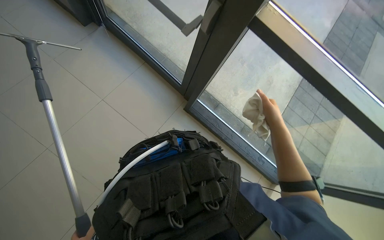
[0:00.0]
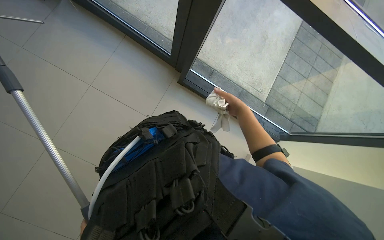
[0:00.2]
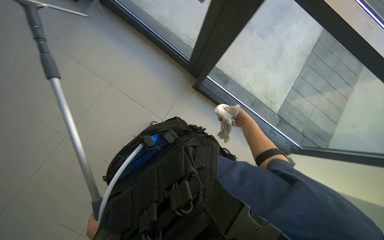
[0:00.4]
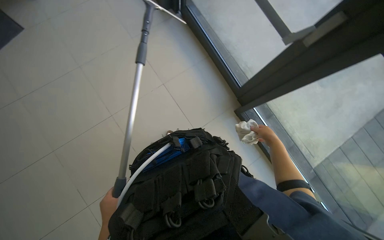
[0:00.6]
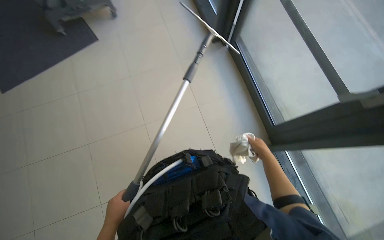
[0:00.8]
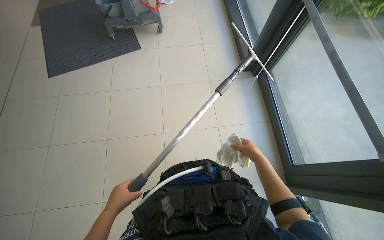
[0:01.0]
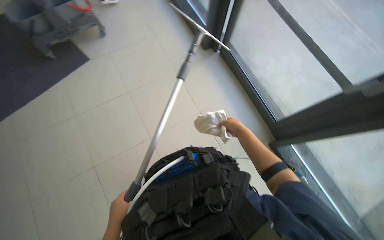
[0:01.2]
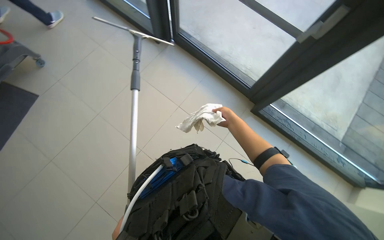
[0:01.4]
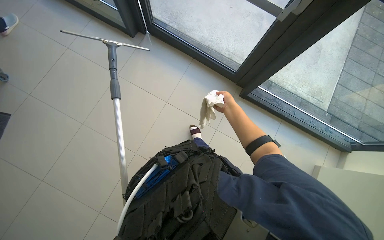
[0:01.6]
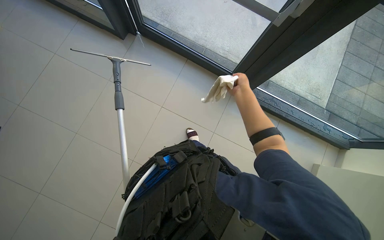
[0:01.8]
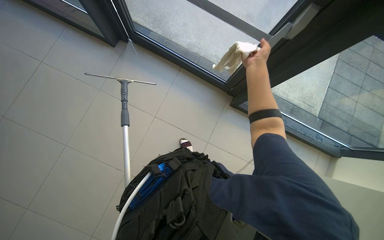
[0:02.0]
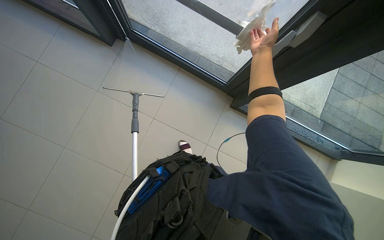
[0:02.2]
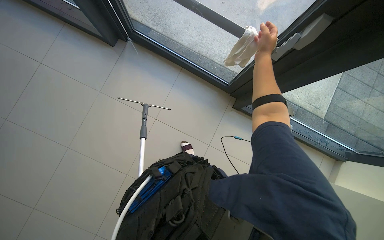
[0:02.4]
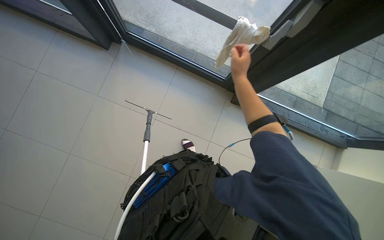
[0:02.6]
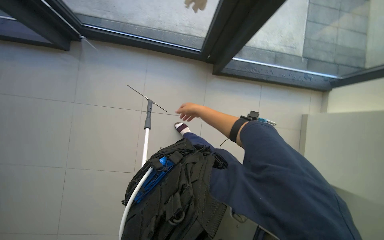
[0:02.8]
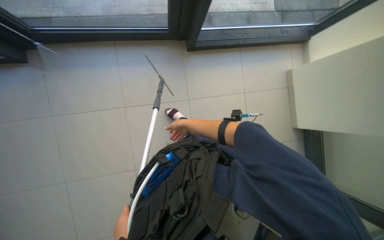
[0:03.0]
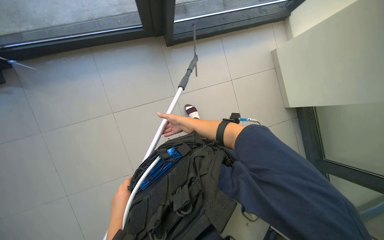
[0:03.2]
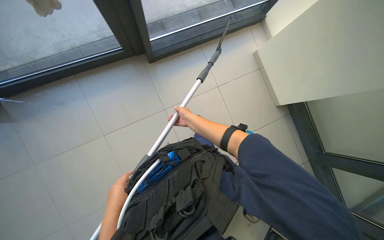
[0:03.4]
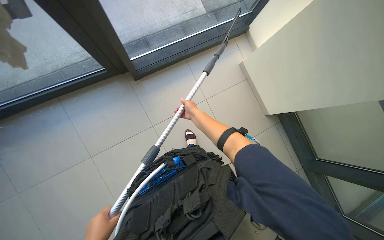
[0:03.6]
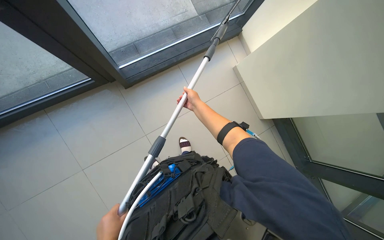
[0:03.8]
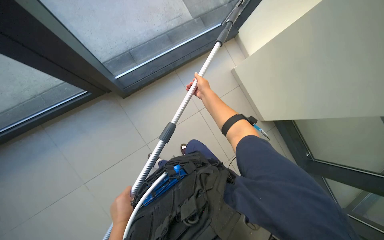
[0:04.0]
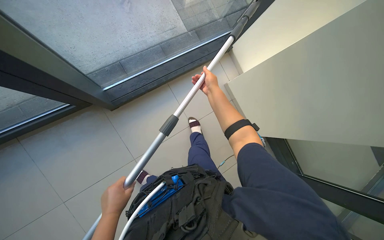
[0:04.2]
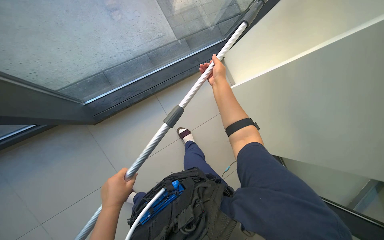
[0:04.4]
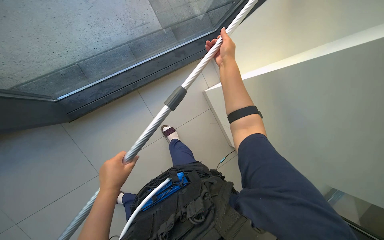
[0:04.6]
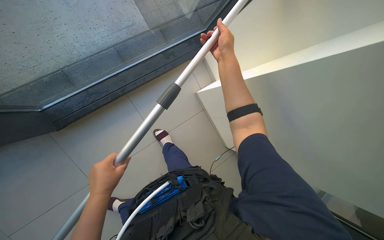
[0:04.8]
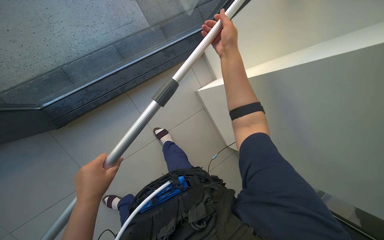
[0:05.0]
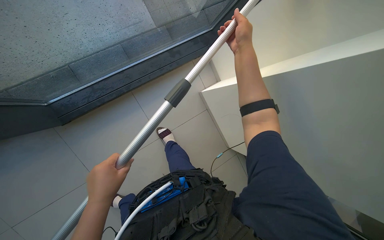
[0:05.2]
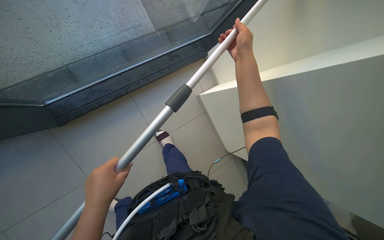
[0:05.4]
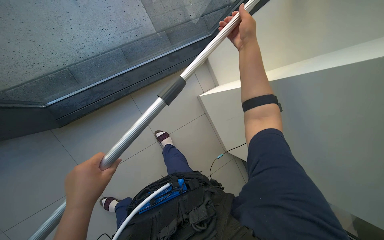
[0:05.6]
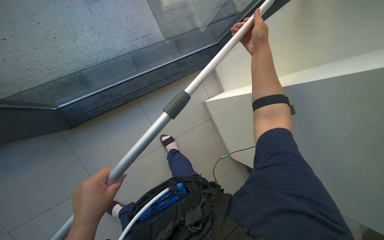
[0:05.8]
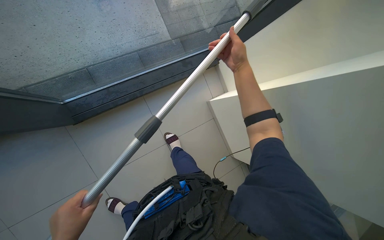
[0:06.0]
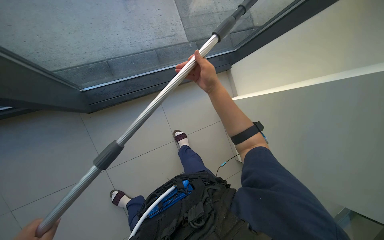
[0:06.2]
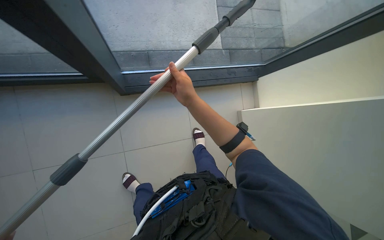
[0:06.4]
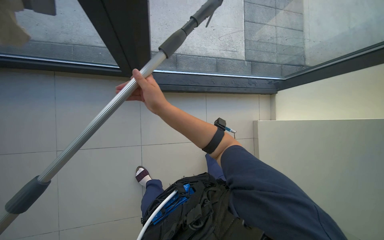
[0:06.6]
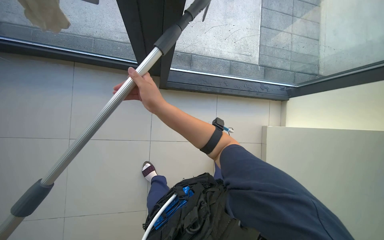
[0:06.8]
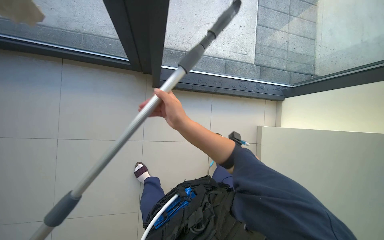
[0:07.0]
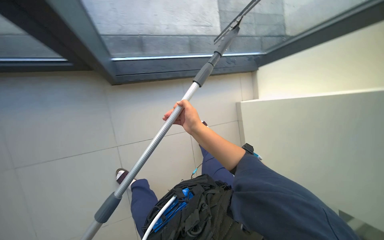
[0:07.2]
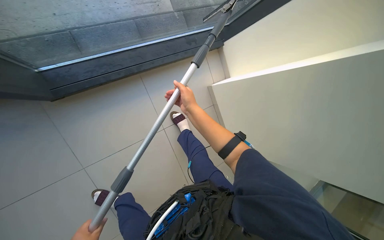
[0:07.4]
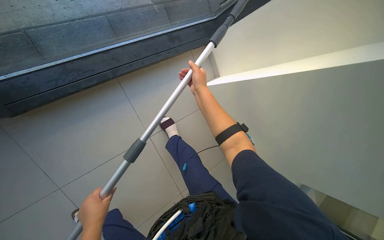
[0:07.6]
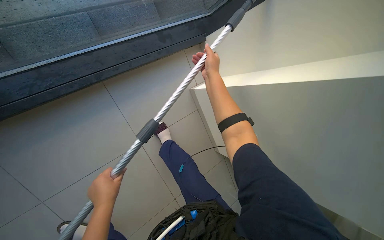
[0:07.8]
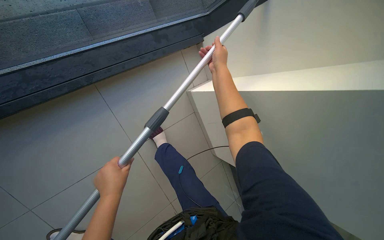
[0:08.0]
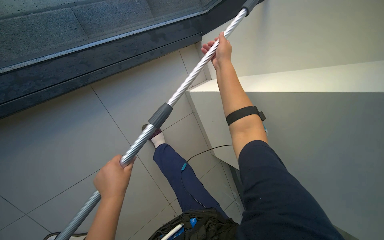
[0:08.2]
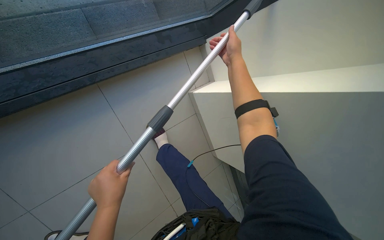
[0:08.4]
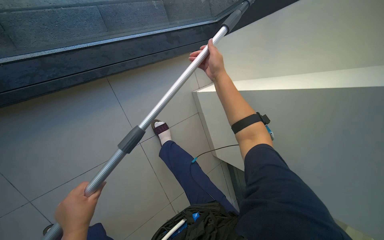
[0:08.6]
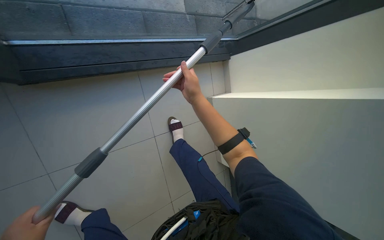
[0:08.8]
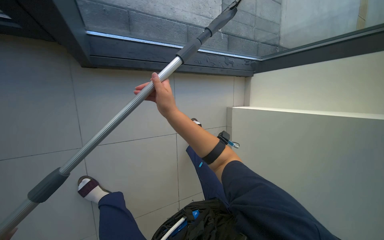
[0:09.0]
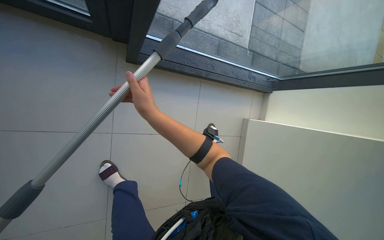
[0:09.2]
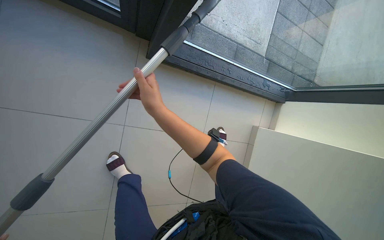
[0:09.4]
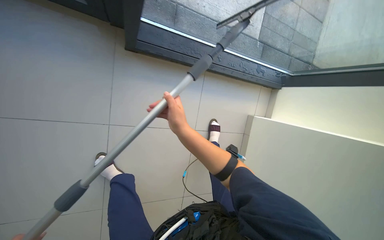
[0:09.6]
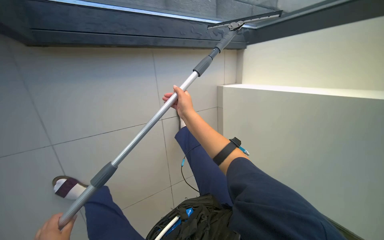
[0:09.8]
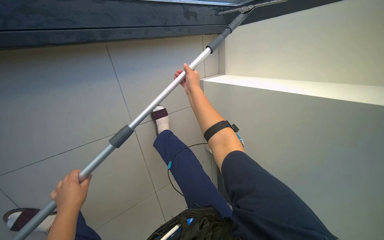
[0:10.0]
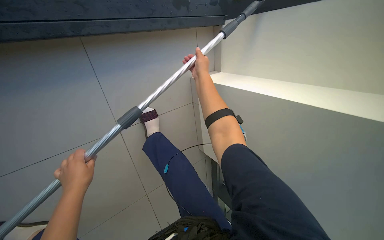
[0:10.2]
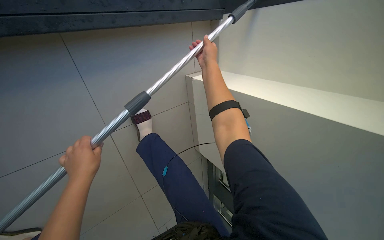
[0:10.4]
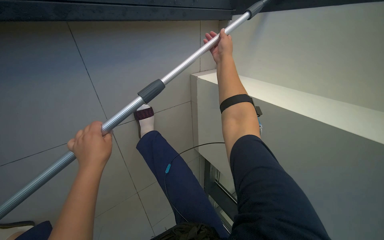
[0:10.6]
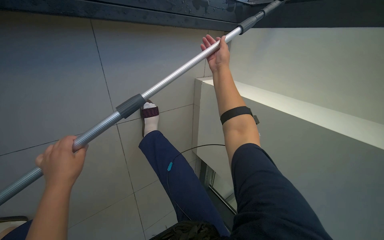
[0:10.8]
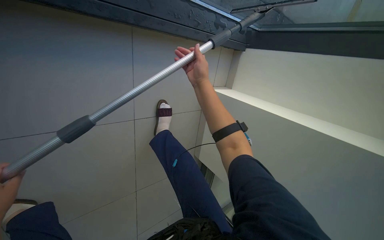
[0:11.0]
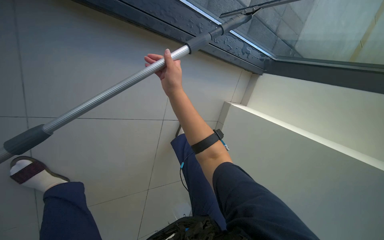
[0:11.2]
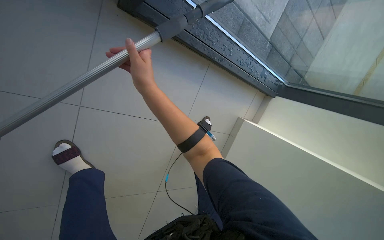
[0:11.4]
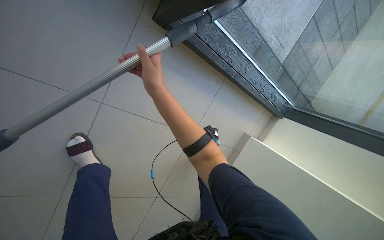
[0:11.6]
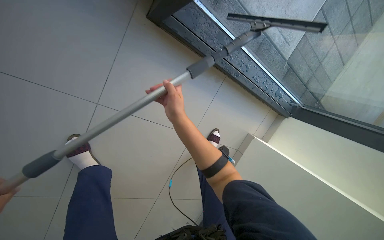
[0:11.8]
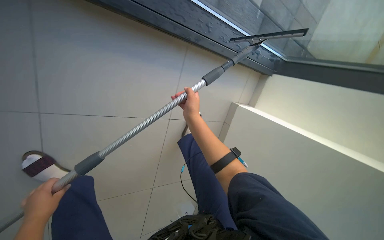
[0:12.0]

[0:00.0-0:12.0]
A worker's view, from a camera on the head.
Job: cleaning windows.
The whole recording: Cleaning glass panels. The worker cleans large glass panels using a long-handled squeegee and a cloth.
0:01.6 to 0:03.0: The view tilts approximately 20 degrees downward. The scene turns about 35 degrees counterclockwise in the picture.
0:03.0 to 0:04.4: The head travels some 60 cm.
0:04.4 to 0:06.0: The right hand moves up the picture and to the right, roughly 25 cm.
0:07.6 to 0:09.0: The wearer looks approximately 15 degrees further upward. The right hand travels to the left, down the picture and nearer to the camera by some 50 cm.
0:09.0 to 0:10.4: The right hand moves farther from the camera, up the picture and to the right, roughly 30 cm.
0:10.4 to 0:12.0: The right hand travels nearer to the camera and down the picture by some 30 cm, and travels to the left and back again, some 50 cm each way.

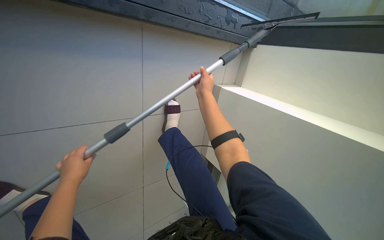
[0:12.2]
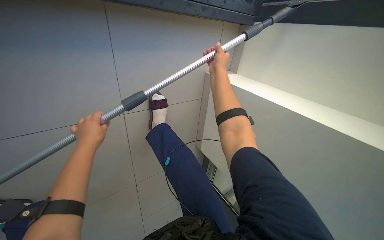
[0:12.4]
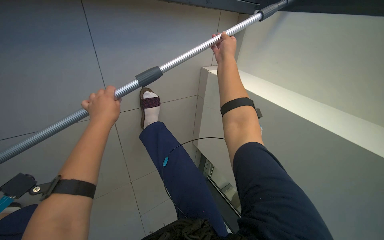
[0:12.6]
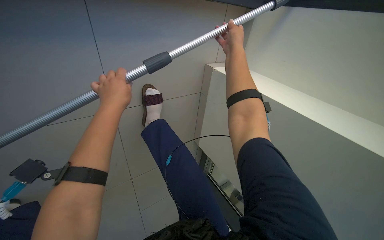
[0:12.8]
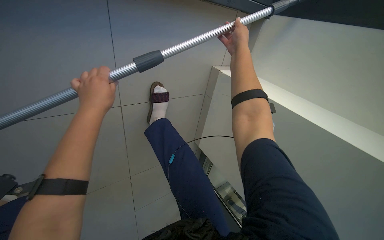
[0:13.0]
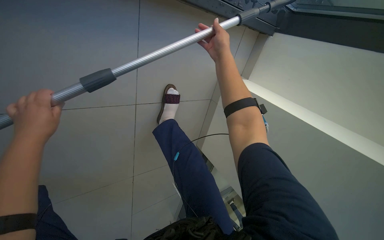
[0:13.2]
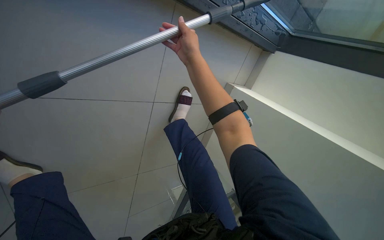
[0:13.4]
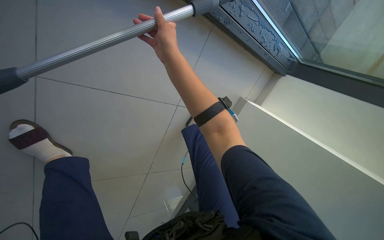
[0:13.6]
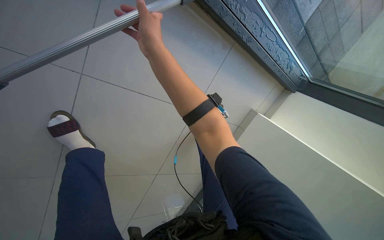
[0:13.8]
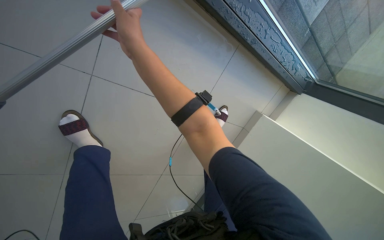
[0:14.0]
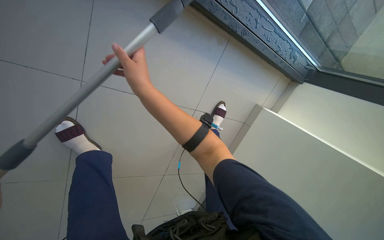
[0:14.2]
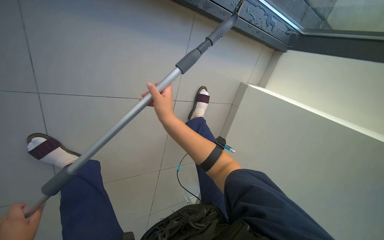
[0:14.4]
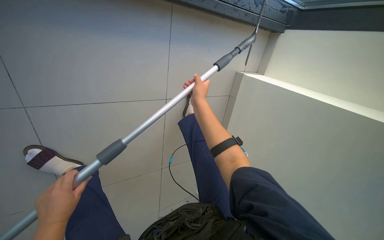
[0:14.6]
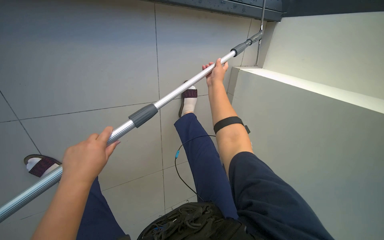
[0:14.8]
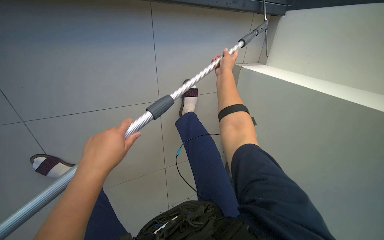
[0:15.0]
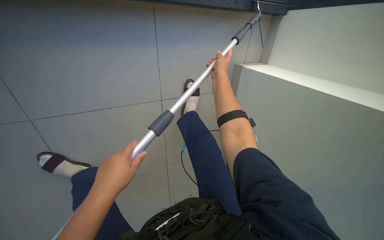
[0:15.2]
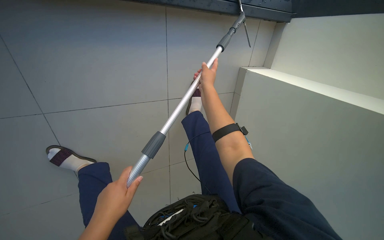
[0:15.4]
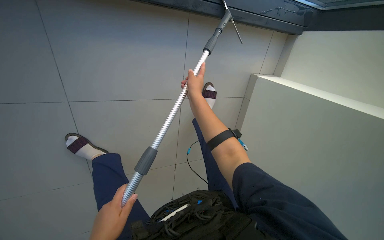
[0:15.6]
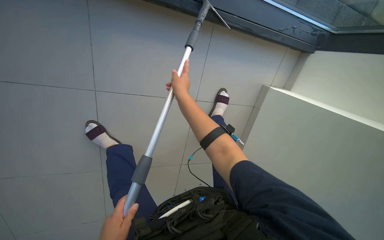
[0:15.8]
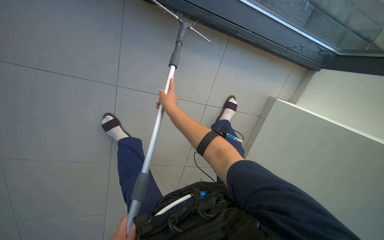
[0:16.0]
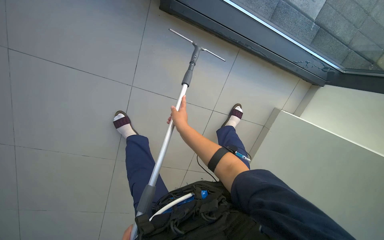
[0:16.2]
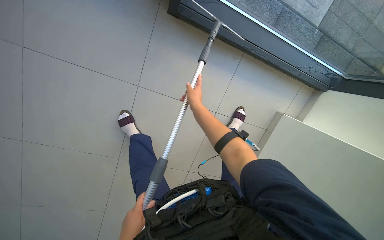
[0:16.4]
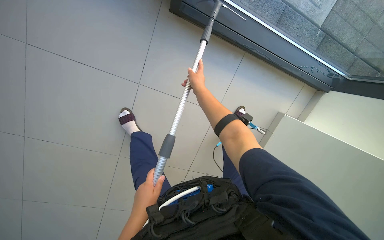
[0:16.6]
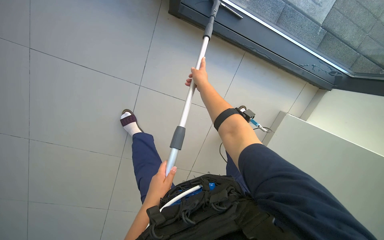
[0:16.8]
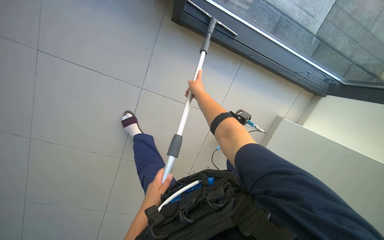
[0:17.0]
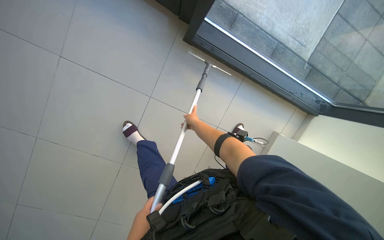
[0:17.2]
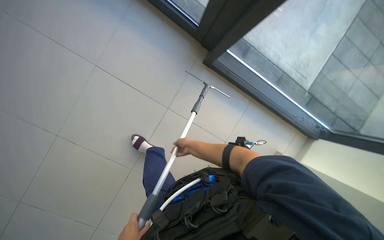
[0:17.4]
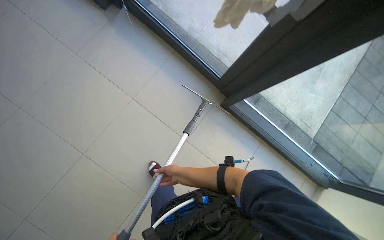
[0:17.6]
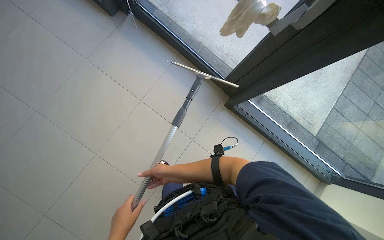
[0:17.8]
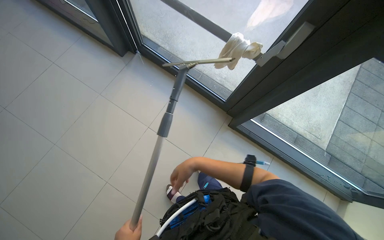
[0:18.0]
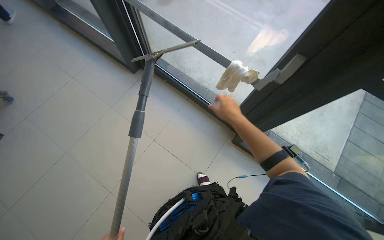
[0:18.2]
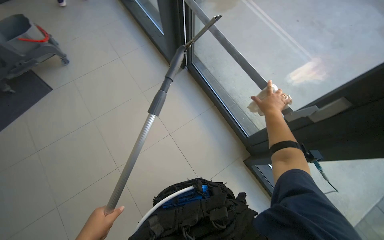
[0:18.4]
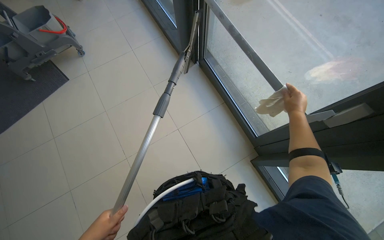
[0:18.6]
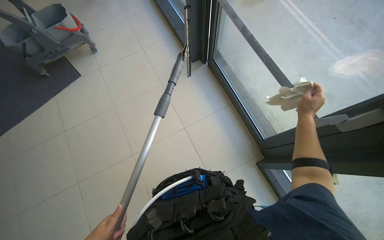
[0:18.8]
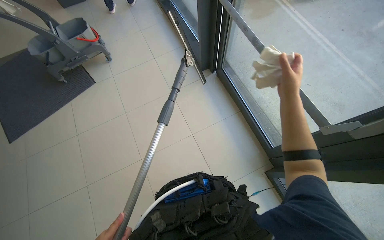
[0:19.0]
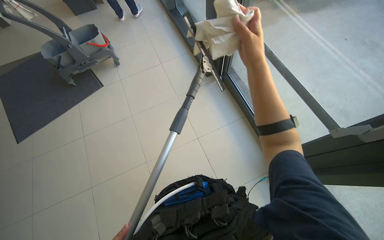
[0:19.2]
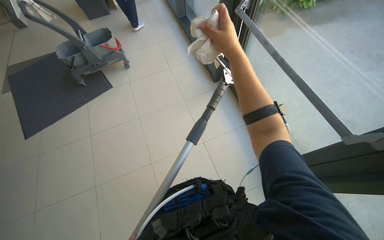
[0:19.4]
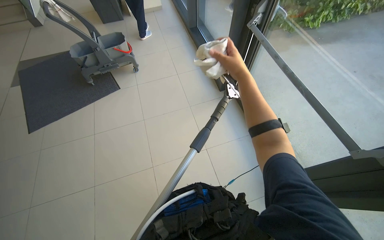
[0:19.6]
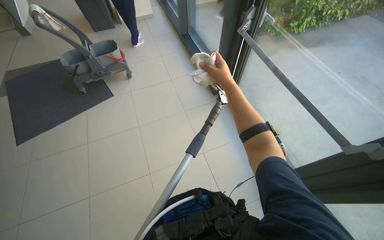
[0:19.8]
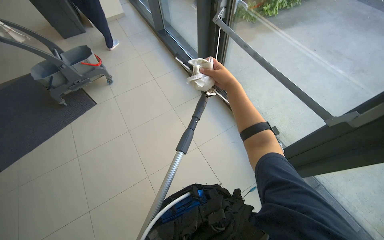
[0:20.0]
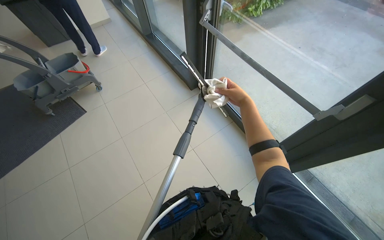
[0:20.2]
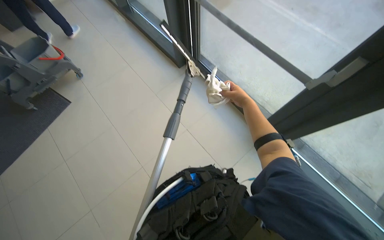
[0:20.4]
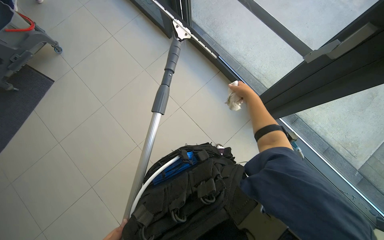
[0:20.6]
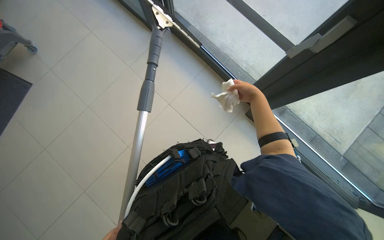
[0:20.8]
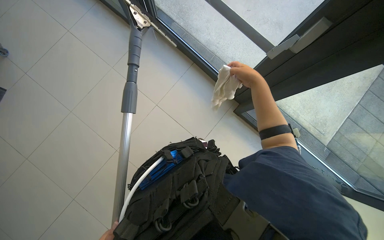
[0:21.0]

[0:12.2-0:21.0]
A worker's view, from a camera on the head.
Job: cleaning windows.
The whole recording: Cleaning glass panels. The worker cleans large glass panels using a long-handled squeegee and a cloth.
0:12.2 to 0:13.6: The right hand moves to the left and nearer to the camera, some 30 cm.
0:13.6 to 0:15.2: The right hand heads to the right and farther from the camera, covering approximately 40 cm.
0:15.2 to 0:16.6: The wearer looks some 15 degrees further upward. The right hand is displaced to the left by roughly 40 cm, and travels down the picture and back again, approximately 20 cm each way.
0:16.6 to 0:18.0: The head travels roughly 50 cm. The wearer looks approximately 35 degrees further upward.
0:18.0 to 0:19.6: The head turns to the left by roughly 45 degrees. The camera pitches upward, by some 15 degrees.
0:19.6 to 0:21.0: The head rotates about 35 degrees to the right. The camera pitches downward, by about 20 degrees. The right hand shifts some 30 cm to the right, and moves some 15 cm farther from the camera and comes back.
